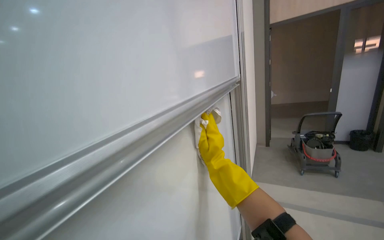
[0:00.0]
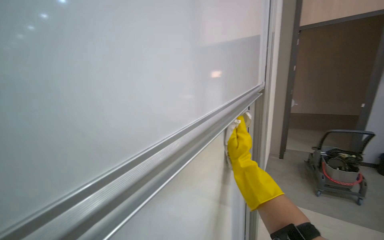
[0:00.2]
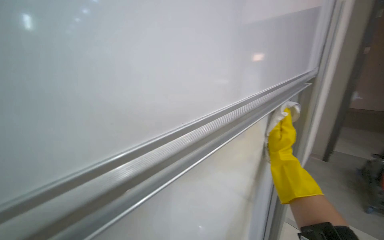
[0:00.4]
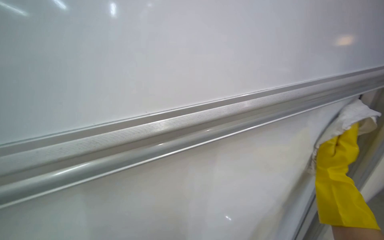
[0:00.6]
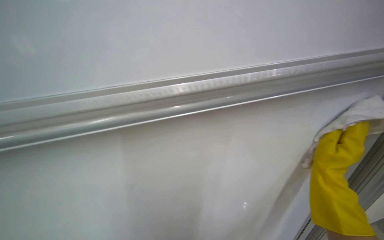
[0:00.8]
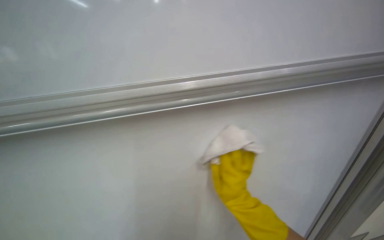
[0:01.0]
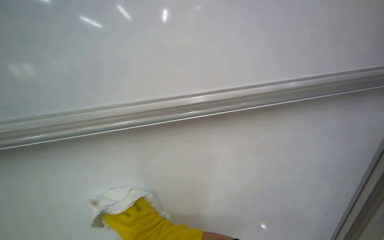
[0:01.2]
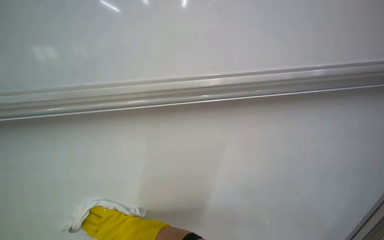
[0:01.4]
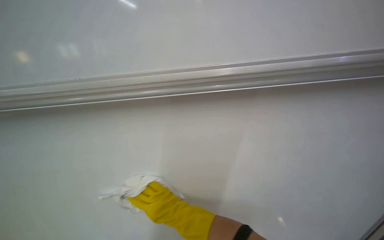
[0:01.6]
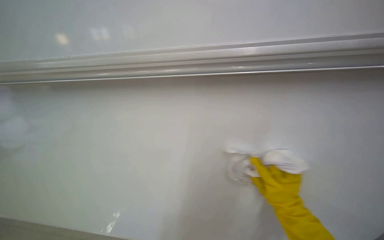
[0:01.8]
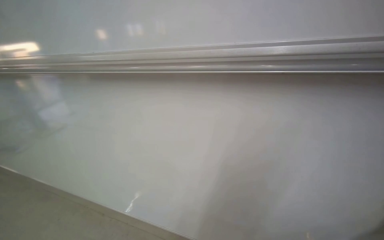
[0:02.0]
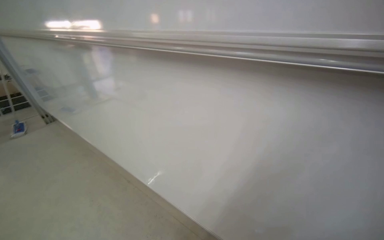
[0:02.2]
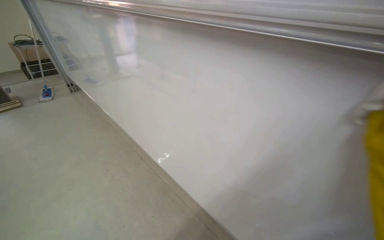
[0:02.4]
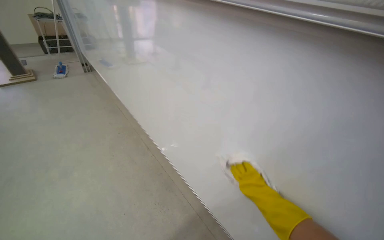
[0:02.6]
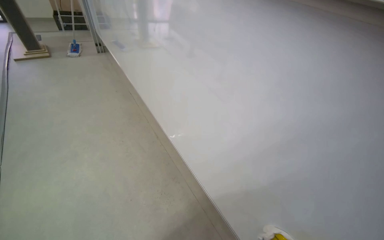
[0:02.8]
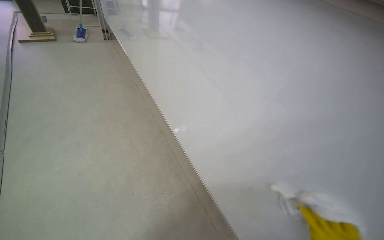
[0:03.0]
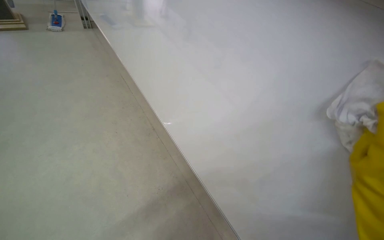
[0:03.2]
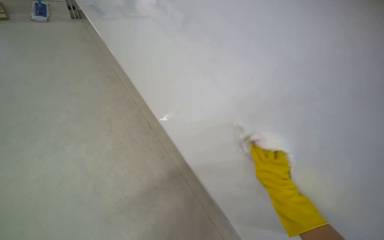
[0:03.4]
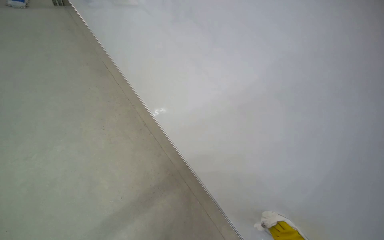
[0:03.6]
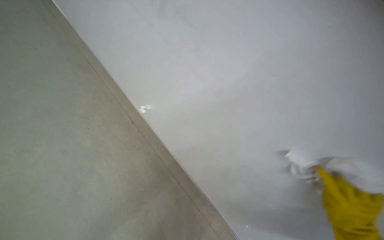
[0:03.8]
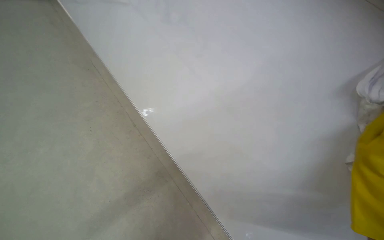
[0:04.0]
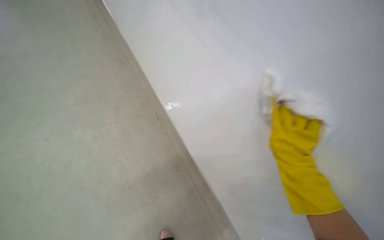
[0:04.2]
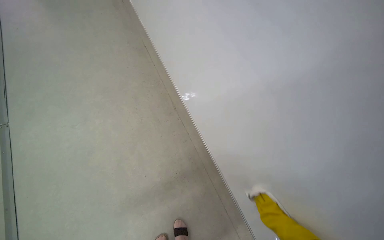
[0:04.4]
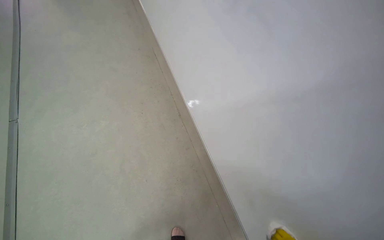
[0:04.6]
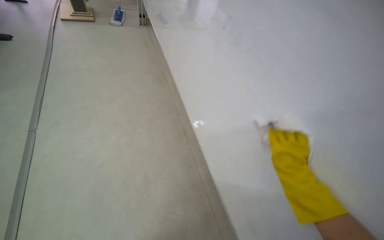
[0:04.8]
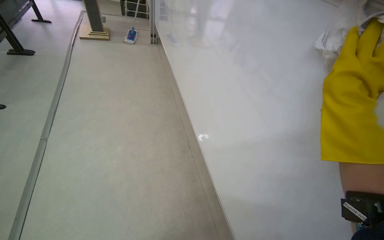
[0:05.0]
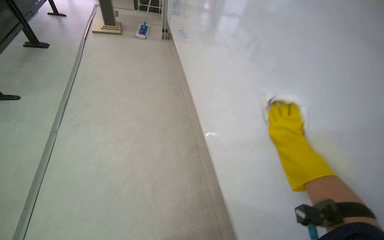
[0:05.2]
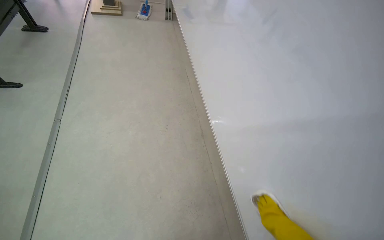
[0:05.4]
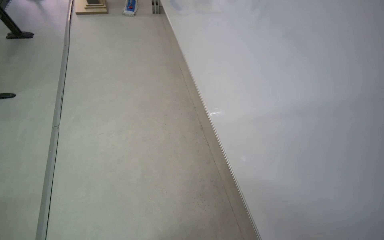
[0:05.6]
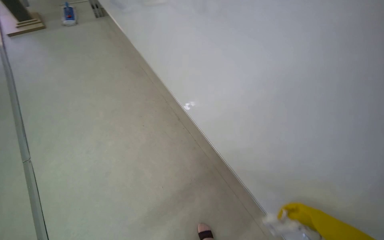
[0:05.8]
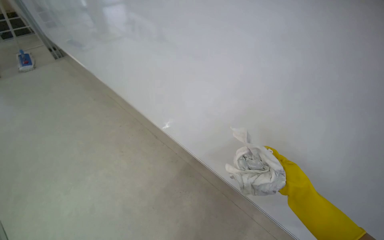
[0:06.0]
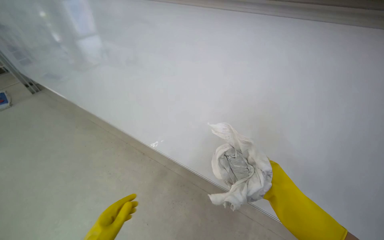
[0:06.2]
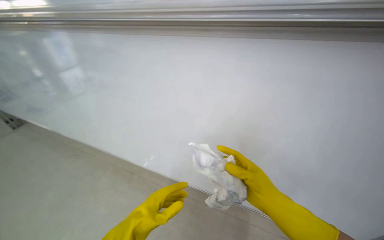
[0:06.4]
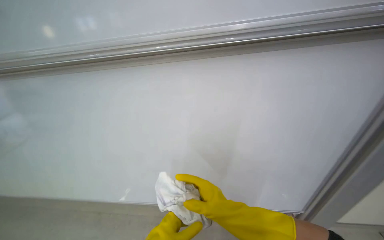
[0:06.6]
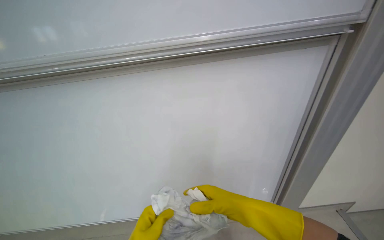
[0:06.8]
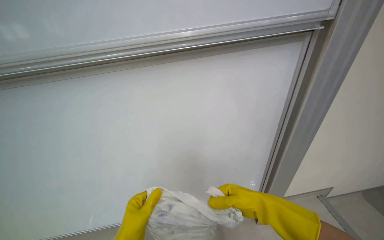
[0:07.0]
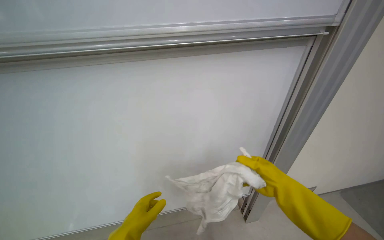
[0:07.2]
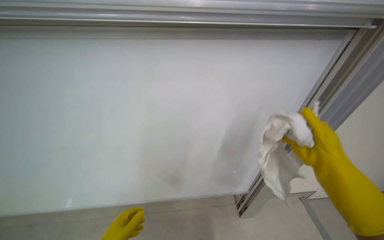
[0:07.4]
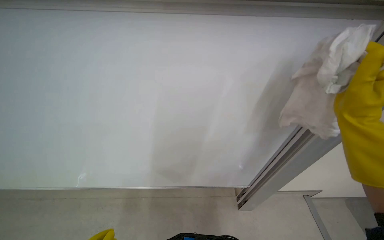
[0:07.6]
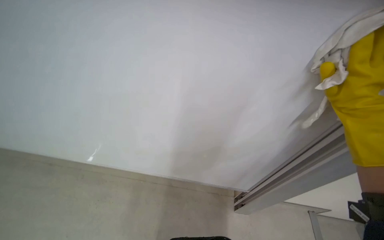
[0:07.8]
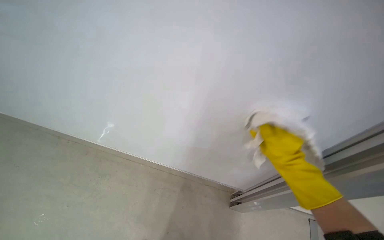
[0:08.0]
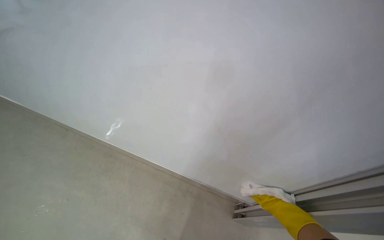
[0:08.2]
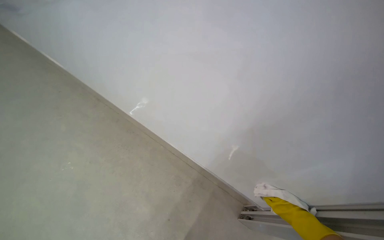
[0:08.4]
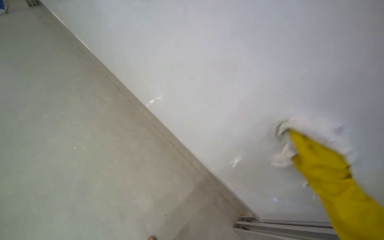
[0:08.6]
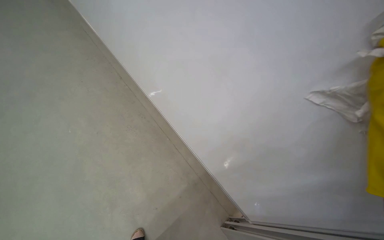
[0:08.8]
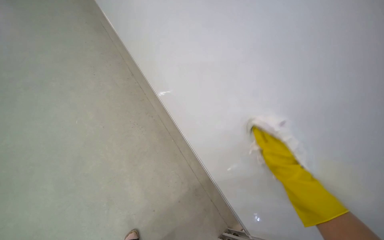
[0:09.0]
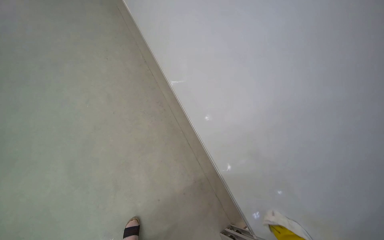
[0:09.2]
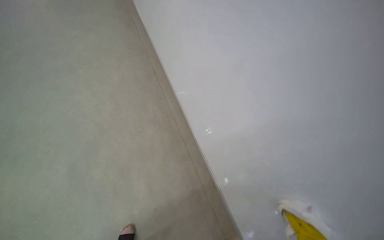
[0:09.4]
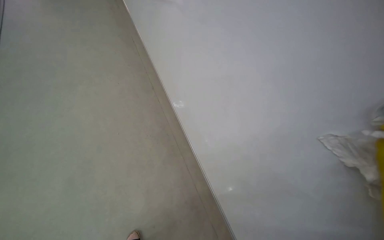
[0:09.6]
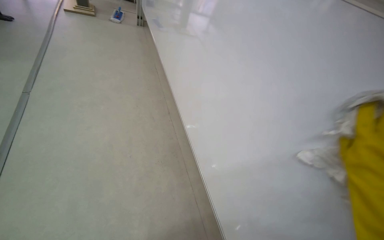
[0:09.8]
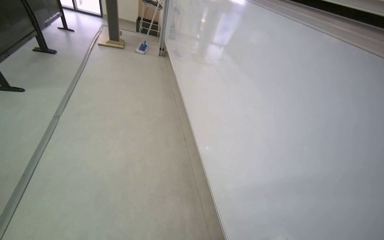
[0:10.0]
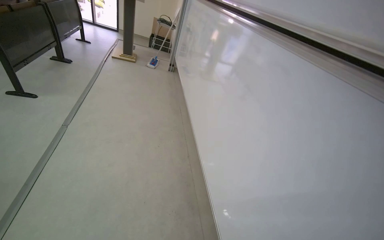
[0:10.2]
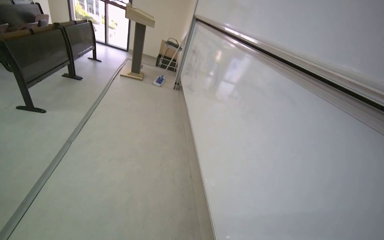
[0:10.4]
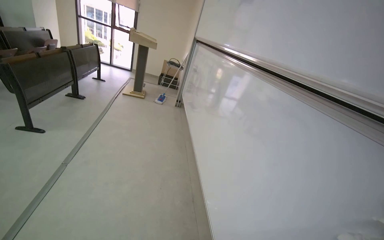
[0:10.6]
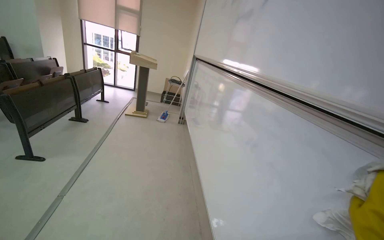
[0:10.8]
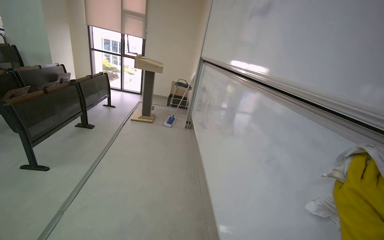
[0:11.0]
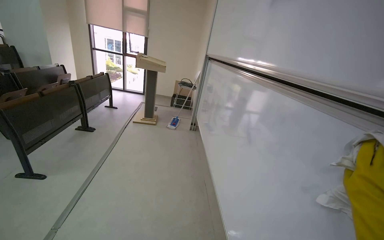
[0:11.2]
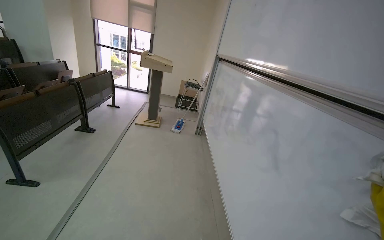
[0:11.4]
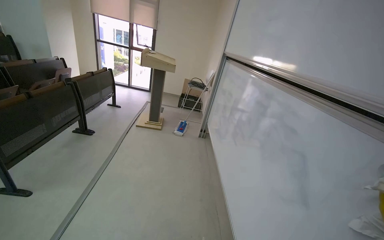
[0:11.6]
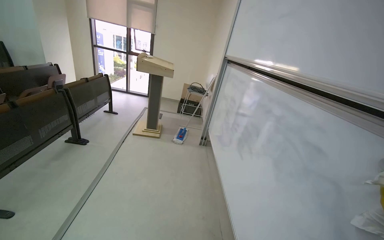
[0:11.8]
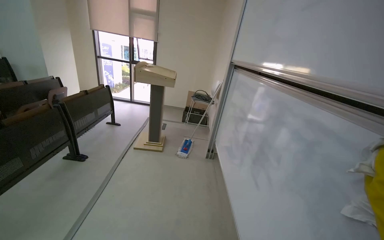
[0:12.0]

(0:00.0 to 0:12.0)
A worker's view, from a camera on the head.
Job: wiping surfaces.
The whole recording: Wiping whiteboard. The worker wipes the whiteboard with a cloth.
0:00.0 - 0:01.6: The head rotates roughly 35 degrees to the left.
0:01.6 - 0:03.0: The wearer looks about 35 degrees further to the left. The view tips downward by roughly 15 degrees.
0:06.0 - 0:07.6: The right hand goes approximately 25 cm up the picture, and travels to the left and back again, about 20 cm each way.
0:09.0 - 0:10.4: The wearer's head swings approximately 20 degrees to the left. The view tips upward by approximately 20 degrees.
0:10.4 - 0:12.0: The head travels approximately 1.5 m. The view tips upward by approximately 10 degrees.

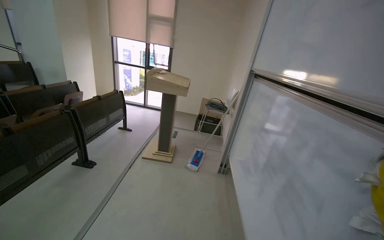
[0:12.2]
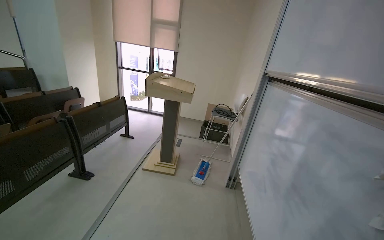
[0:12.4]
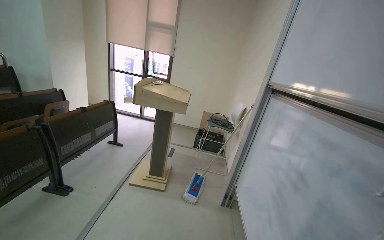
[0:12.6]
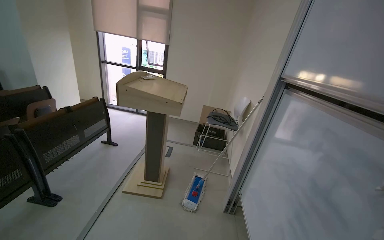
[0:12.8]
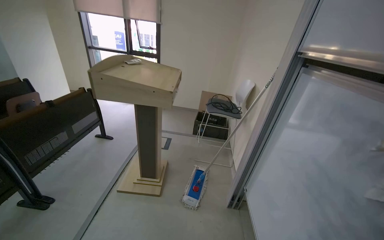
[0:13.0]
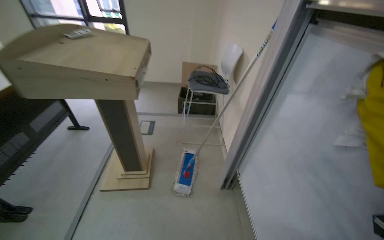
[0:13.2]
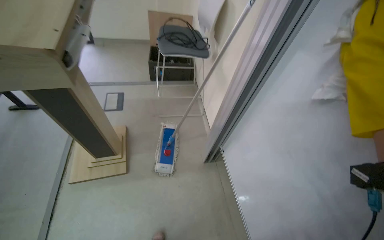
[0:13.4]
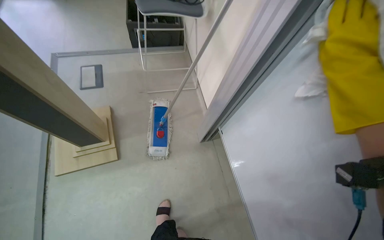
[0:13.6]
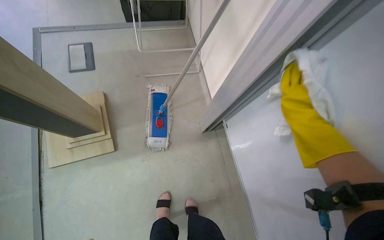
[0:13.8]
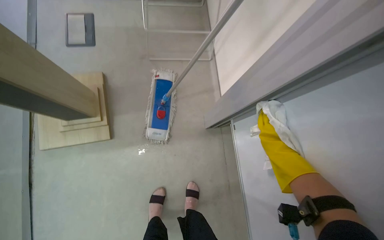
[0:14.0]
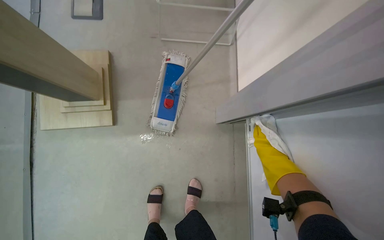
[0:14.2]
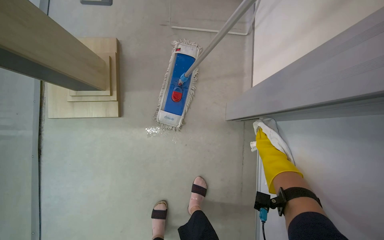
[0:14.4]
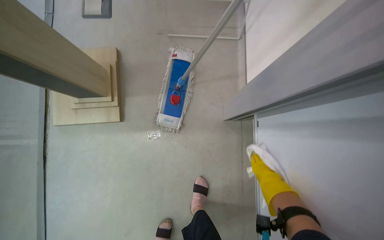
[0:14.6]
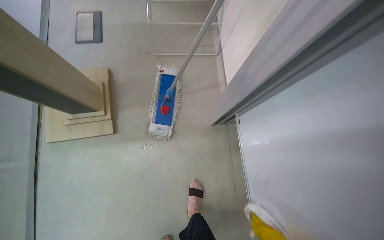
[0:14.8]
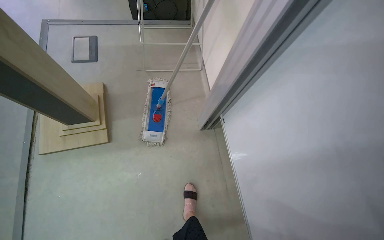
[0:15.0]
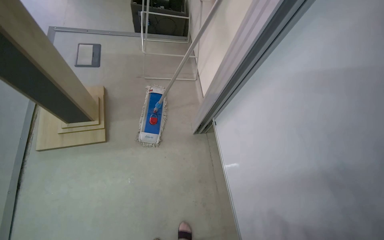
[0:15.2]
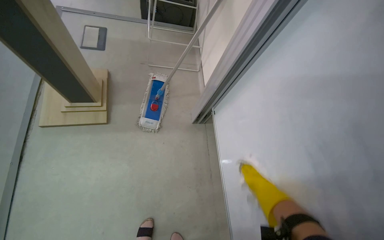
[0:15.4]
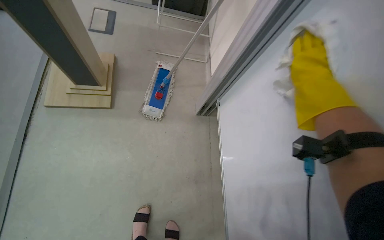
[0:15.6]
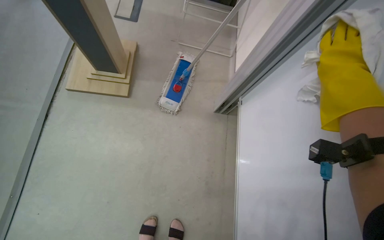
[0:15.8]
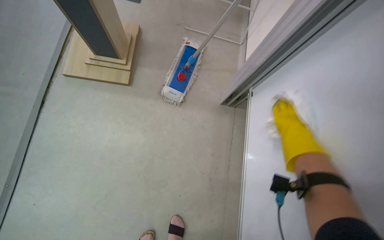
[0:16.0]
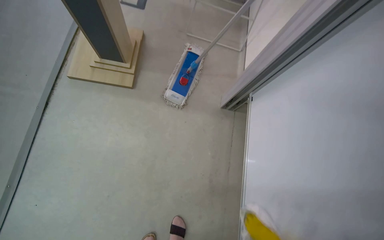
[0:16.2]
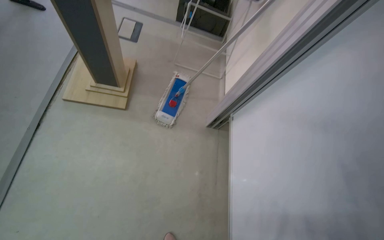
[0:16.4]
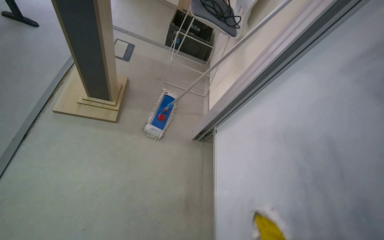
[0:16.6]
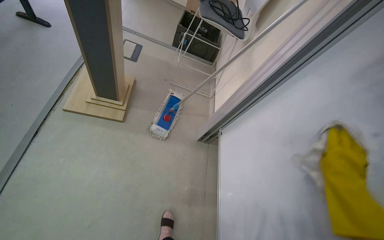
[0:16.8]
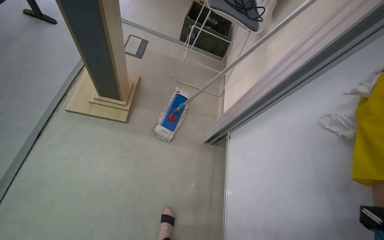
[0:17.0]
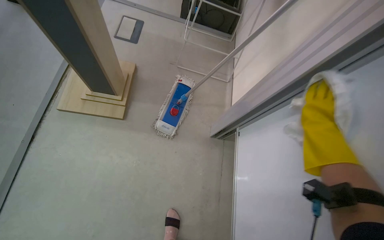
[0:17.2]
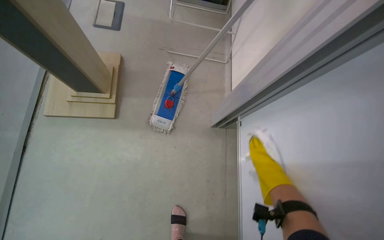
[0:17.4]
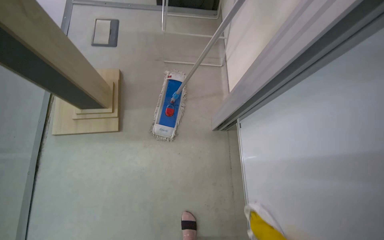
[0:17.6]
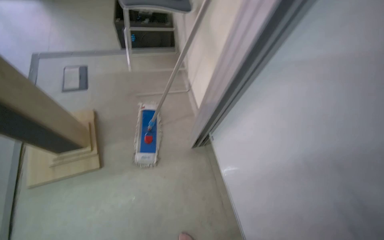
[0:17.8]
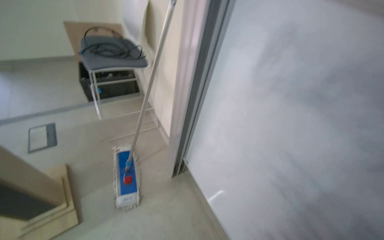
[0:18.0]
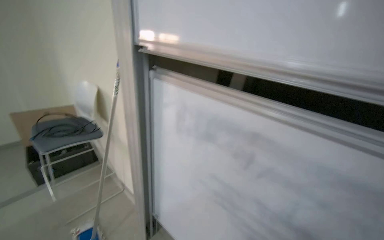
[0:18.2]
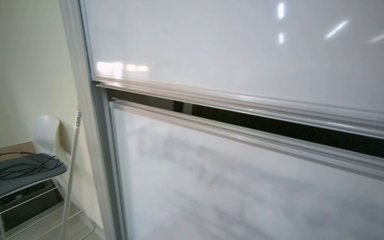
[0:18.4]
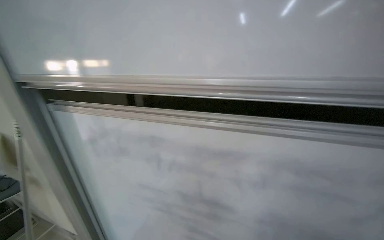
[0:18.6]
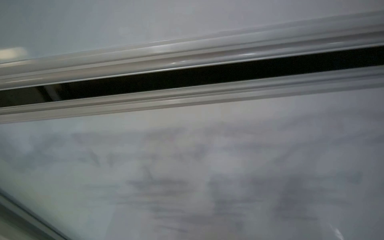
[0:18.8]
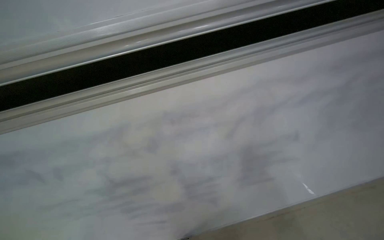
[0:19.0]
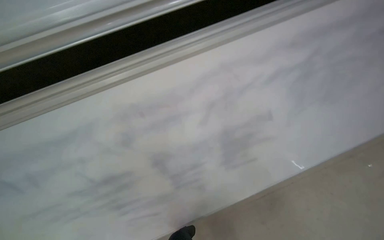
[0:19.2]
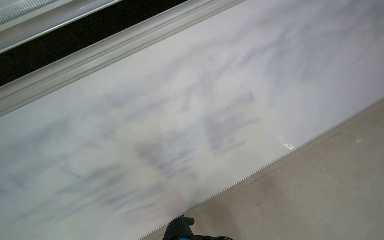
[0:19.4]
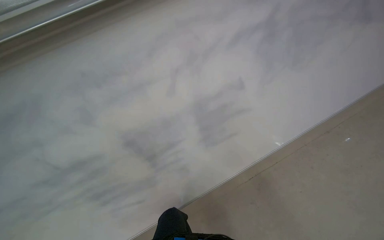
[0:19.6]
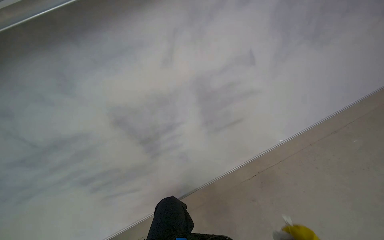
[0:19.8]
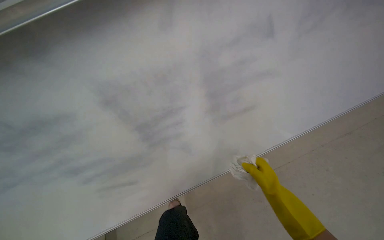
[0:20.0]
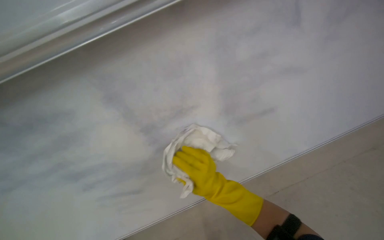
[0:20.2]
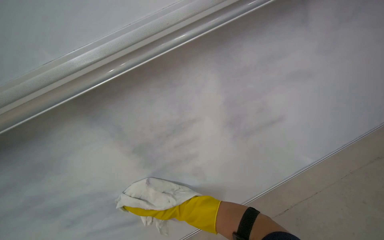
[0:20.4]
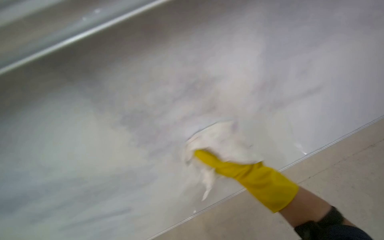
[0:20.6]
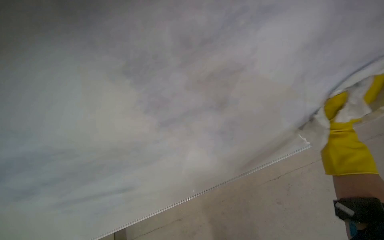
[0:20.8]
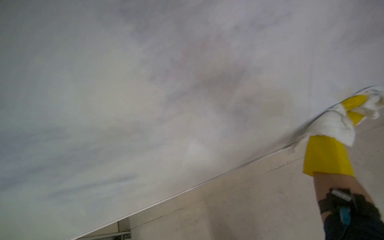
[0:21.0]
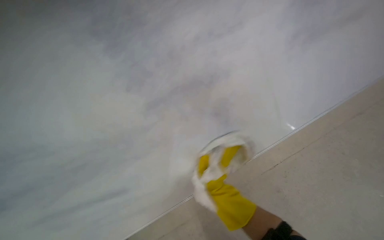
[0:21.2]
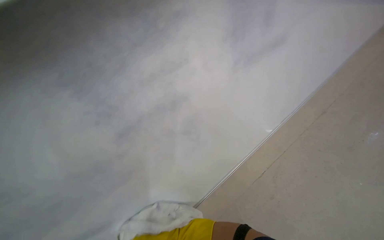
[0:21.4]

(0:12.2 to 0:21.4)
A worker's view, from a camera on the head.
Job: wiping surfaces.
The whole recording: Wiping whiteboard. The worker wipes the whiteboard with a cloth.
0:12.2 - 0:13.8: The camera is carried some 1.5 m. The wearer looks approximately 20 degrees further to the right. The view tilts some 50 degrees downward.
0:16.8 - 0:18.4: The wearer's head swings roughly 65 degrees to the right. The wearer looks roughly 35 degrees further upward.
0:18.4 - 0:19.8: The head rotates approximately 25 degrees to the right.
